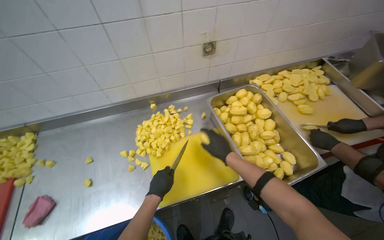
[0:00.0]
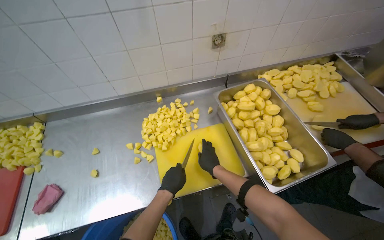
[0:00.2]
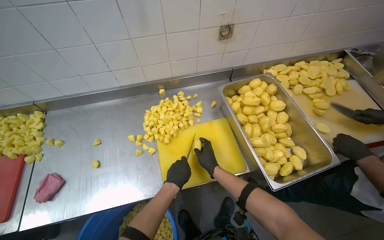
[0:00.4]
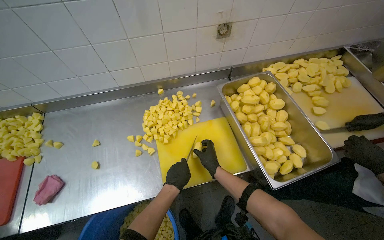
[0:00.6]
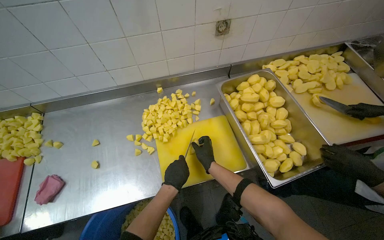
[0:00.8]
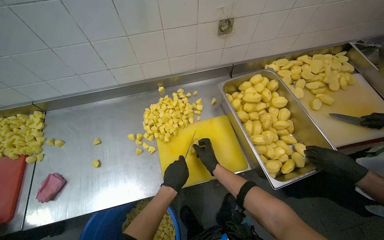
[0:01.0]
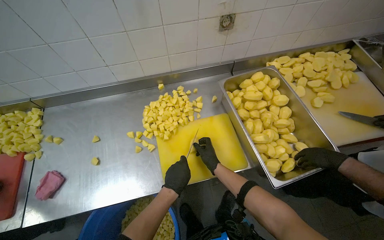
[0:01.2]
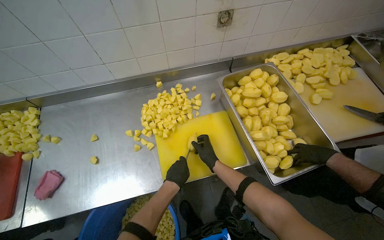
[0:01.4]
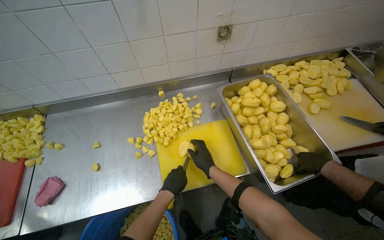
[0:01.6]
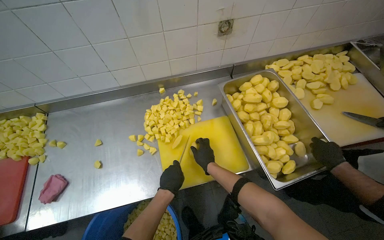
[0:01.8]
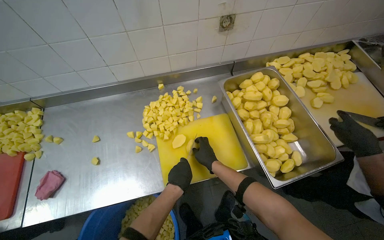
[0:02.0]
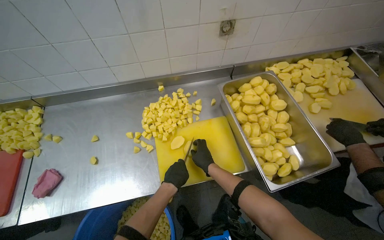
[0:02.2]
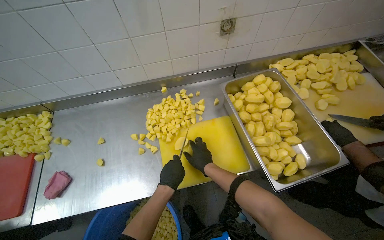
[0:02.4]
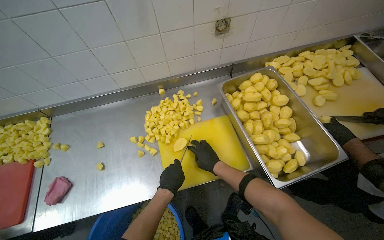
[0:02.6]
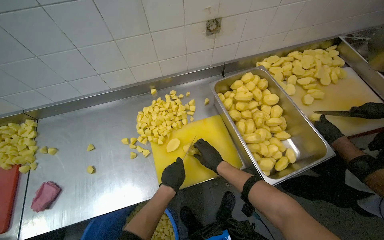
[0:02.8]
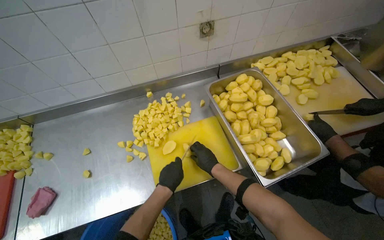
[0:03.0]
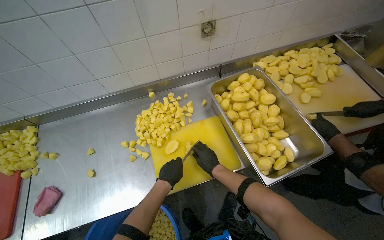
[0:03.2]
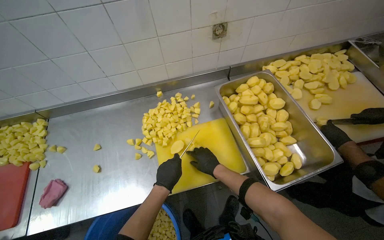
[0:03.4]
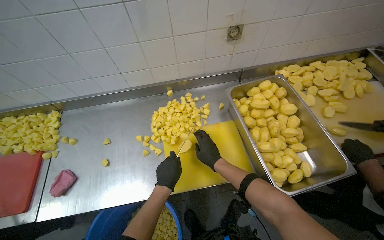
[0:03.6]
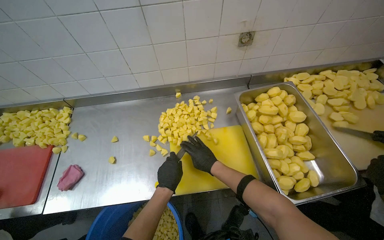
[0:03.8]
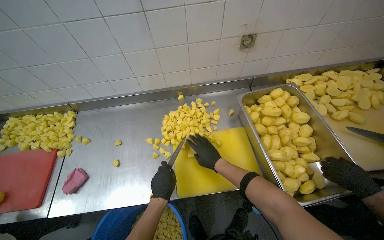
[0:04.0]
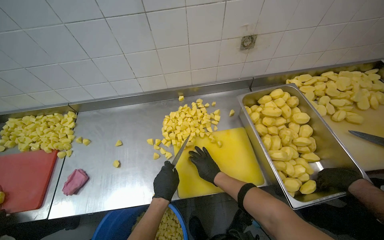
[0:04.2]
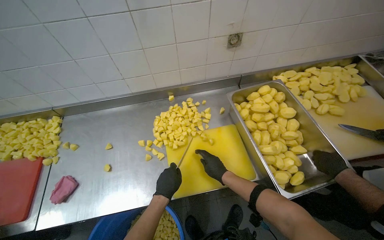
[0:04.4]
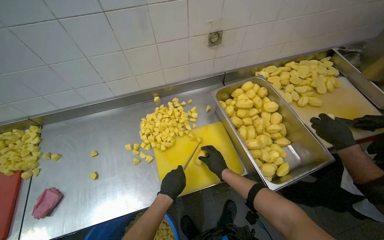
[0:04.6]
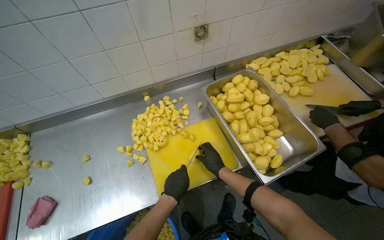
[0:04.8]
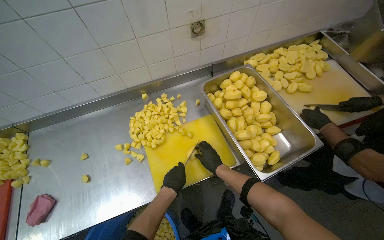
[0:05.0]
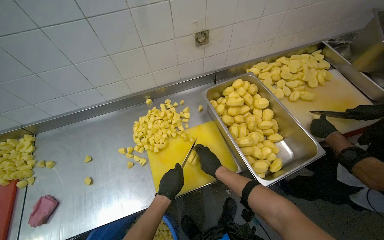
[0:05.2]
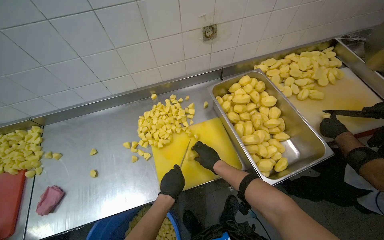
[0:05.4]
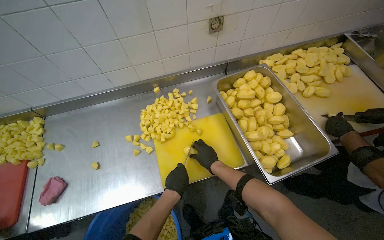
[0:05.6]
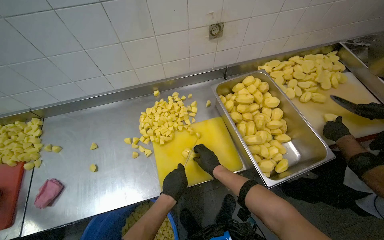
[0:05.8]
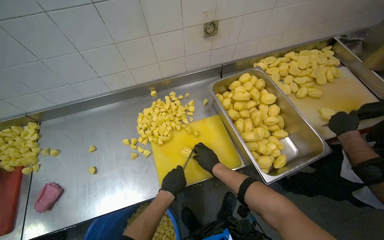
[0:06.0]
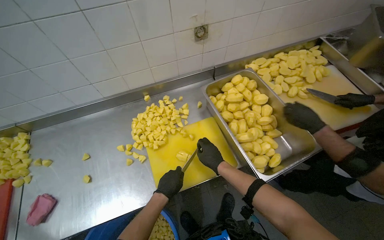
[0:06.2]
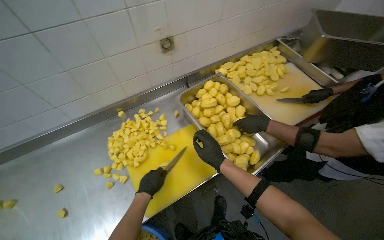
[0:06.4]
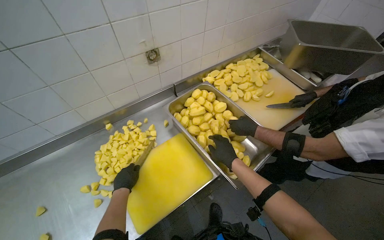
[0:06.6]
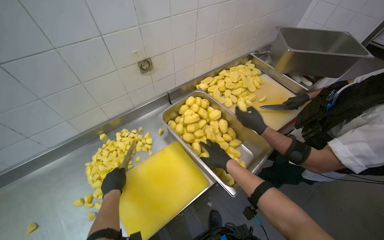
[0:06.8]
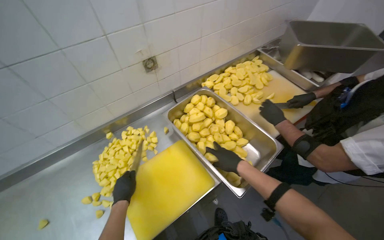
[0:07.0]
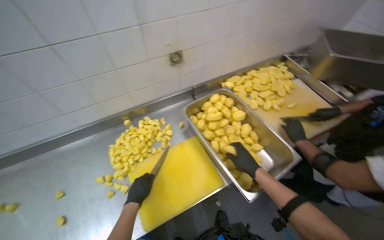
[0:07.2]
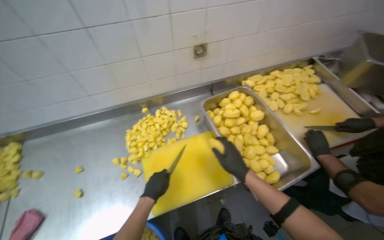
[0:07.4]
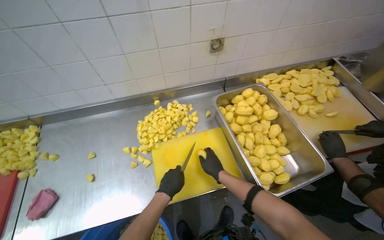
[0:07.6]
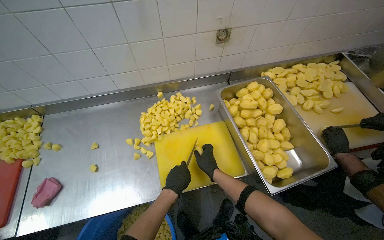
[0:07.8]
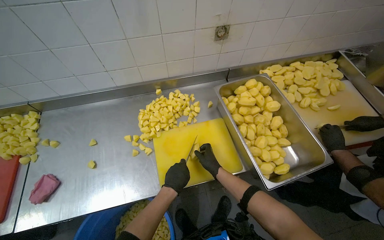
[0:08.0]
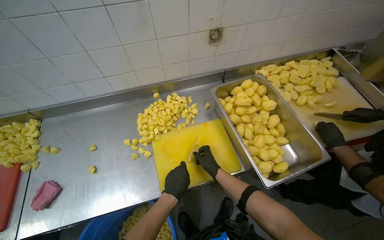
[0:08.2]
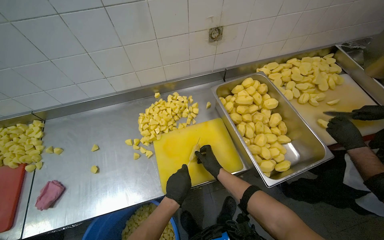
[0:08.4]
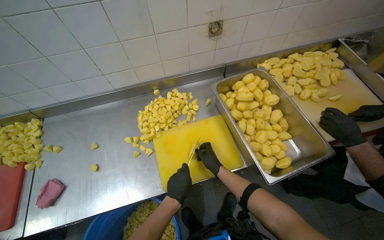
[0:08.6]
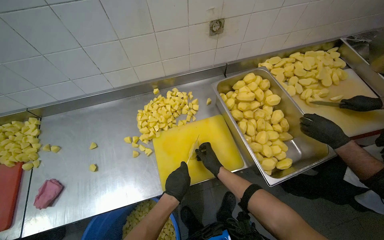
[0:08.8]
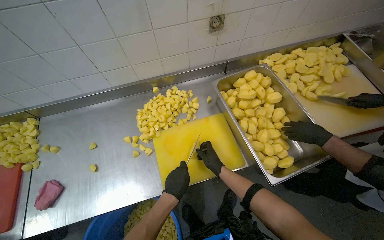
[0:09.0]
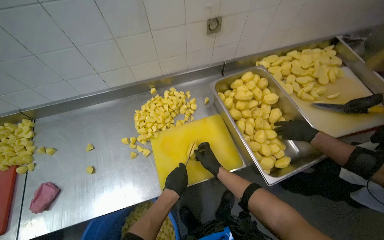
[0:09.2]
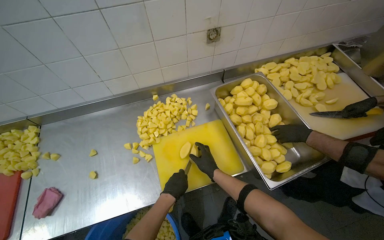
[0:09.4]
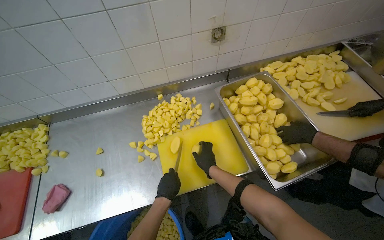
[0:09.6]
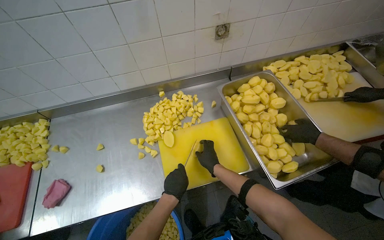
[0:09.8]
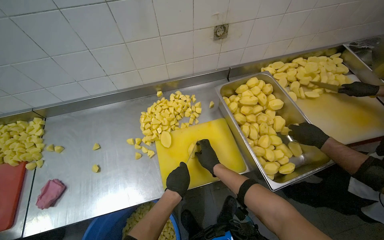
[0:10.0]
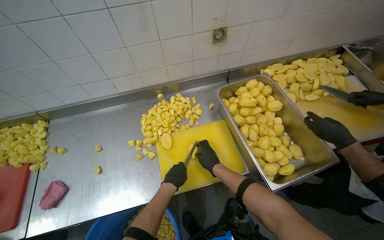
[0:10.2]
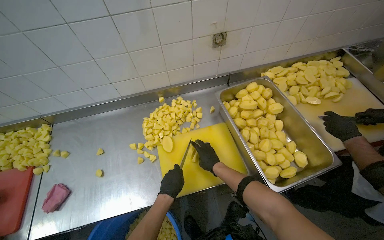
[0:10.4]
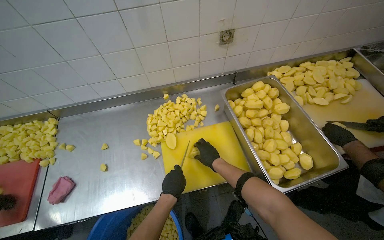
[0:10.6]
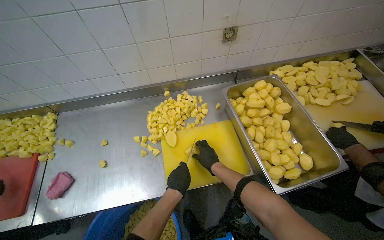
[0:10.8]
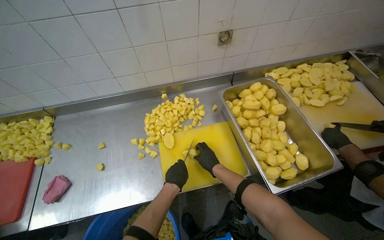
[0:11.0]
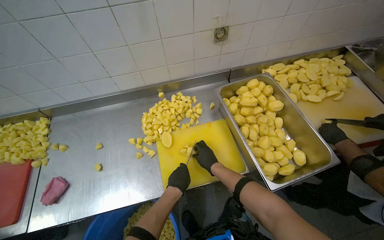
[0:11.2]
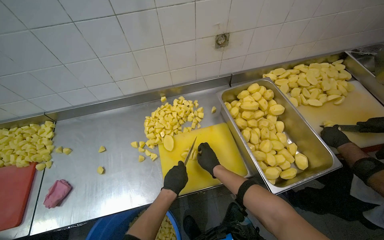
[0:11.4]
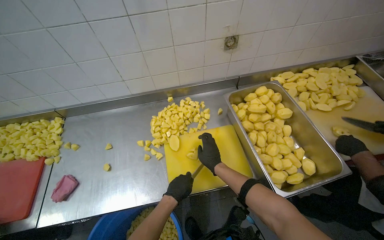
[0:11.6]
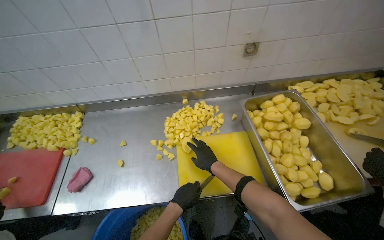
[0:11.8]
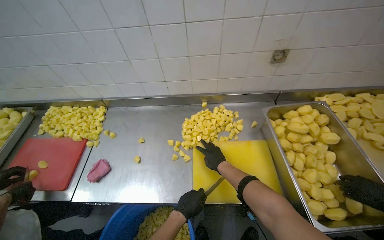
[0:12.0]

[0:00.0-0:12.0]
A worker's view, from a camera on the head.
Job: preparing food.
The whole recording: Cutting potatoes into cubes. The worker continues cutting peeled potatoes into cubes on a yellow cutting board.
0.0 to 1.6 s: The right hand travels to the left and down the picture by some 15 cm.
1.6 to 3.0 s: The hands are busy where they are.
4.4 to 6.0 s: The hands make small movements and keep their place.
6.0 to 7.6 s: The left hand moves about 10 cm to the left and comes back, while the right hand reaches some 10 cm nearer to the camera, then returns.
7.6 to 9.0 s: The hands stay close to where they were, moving slightly.

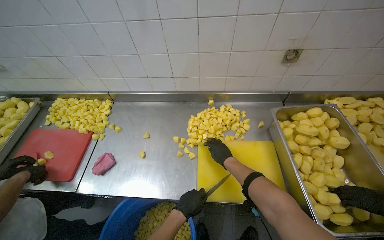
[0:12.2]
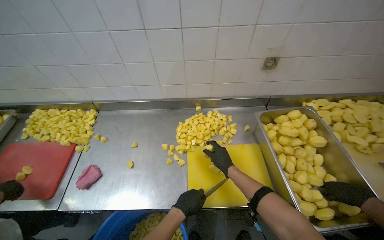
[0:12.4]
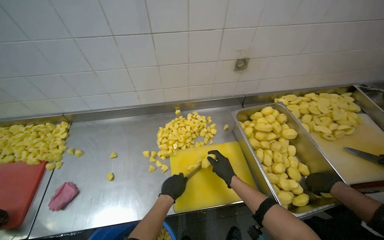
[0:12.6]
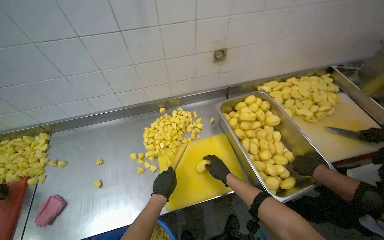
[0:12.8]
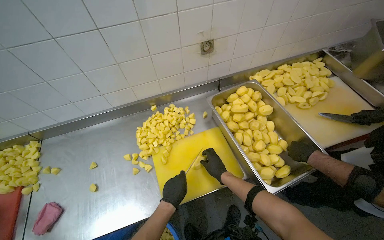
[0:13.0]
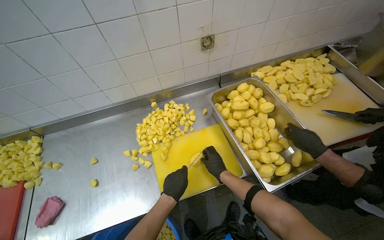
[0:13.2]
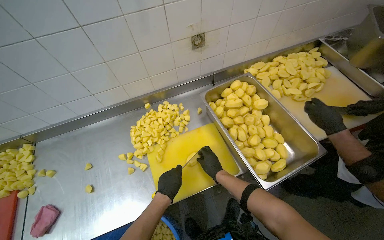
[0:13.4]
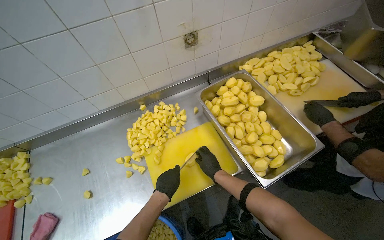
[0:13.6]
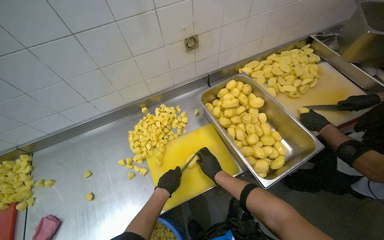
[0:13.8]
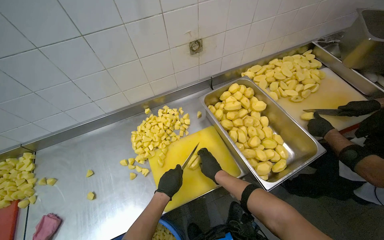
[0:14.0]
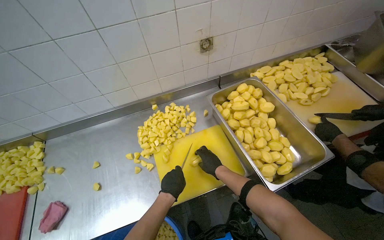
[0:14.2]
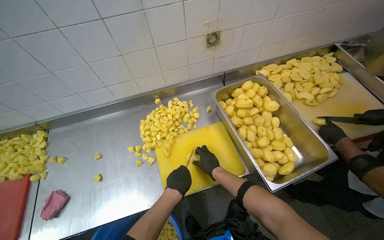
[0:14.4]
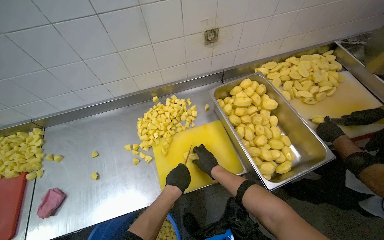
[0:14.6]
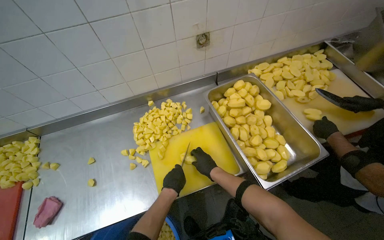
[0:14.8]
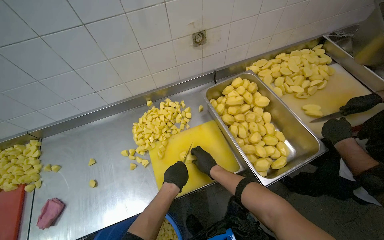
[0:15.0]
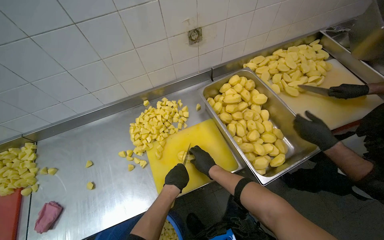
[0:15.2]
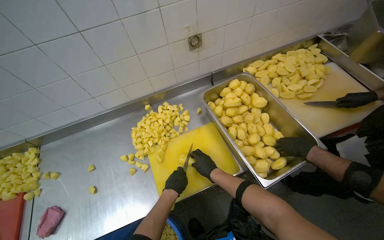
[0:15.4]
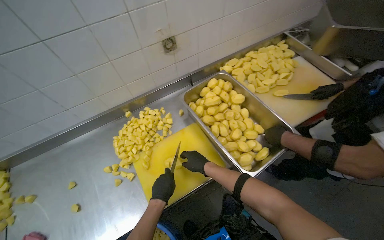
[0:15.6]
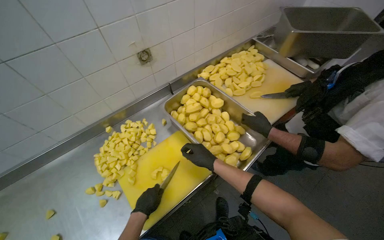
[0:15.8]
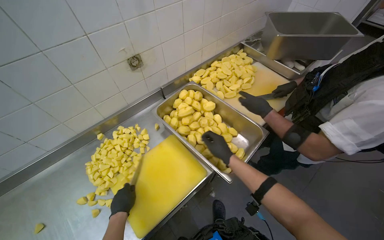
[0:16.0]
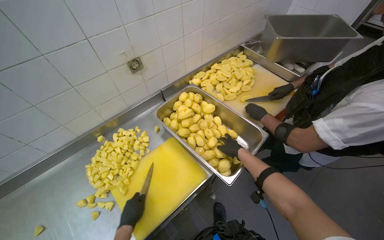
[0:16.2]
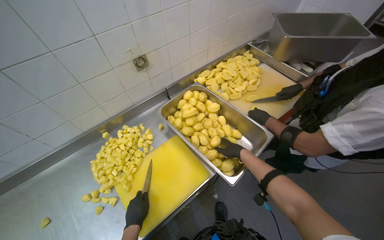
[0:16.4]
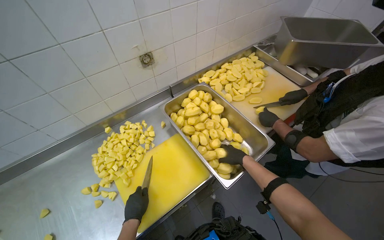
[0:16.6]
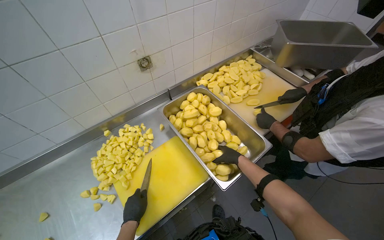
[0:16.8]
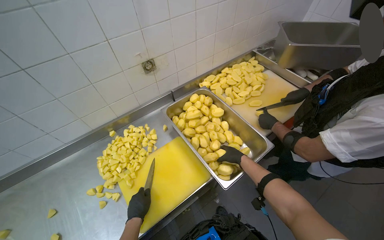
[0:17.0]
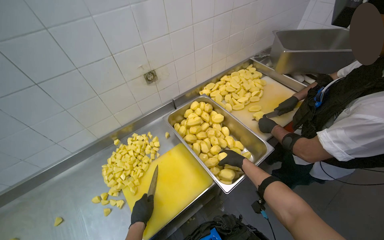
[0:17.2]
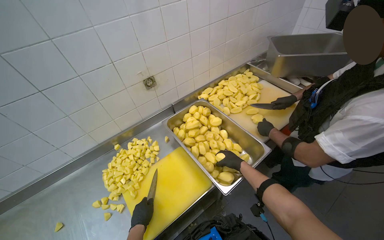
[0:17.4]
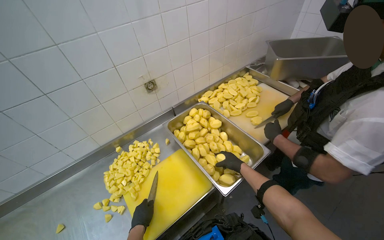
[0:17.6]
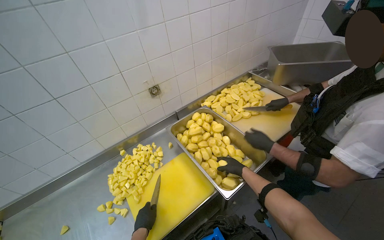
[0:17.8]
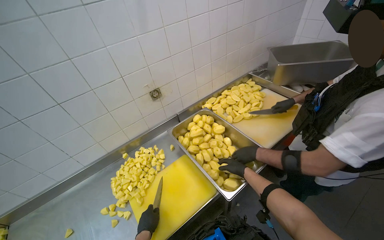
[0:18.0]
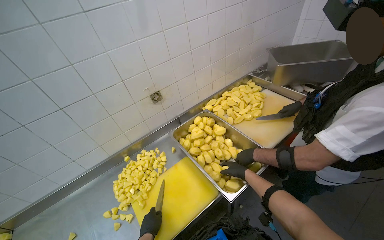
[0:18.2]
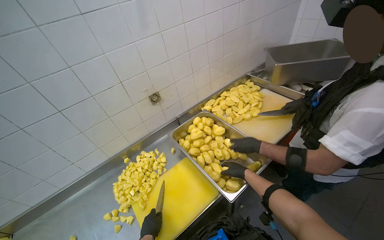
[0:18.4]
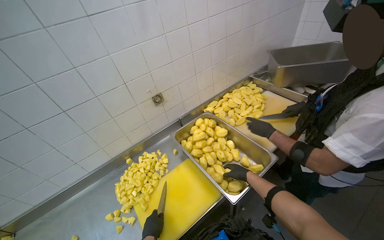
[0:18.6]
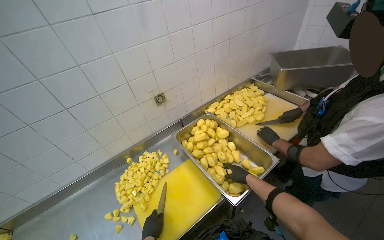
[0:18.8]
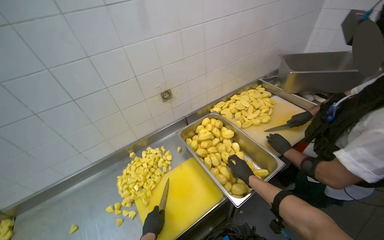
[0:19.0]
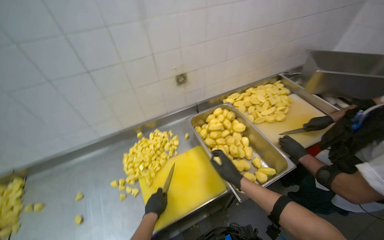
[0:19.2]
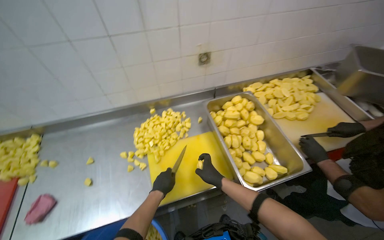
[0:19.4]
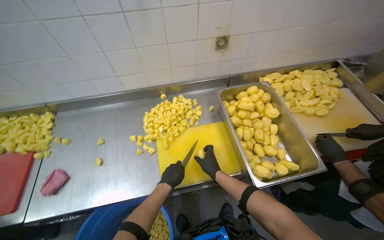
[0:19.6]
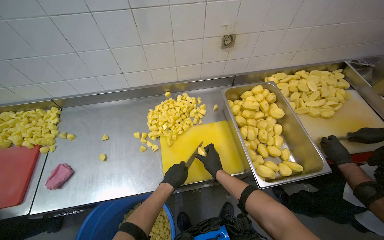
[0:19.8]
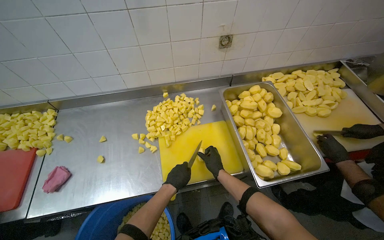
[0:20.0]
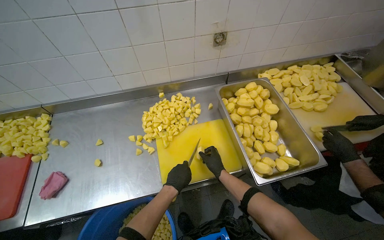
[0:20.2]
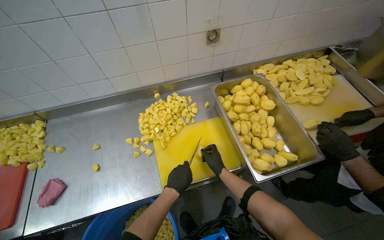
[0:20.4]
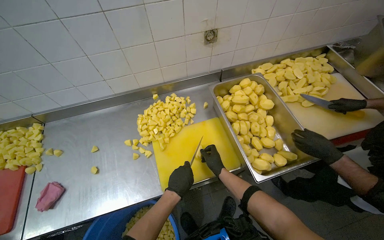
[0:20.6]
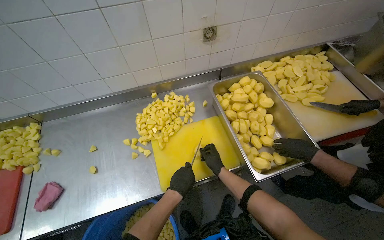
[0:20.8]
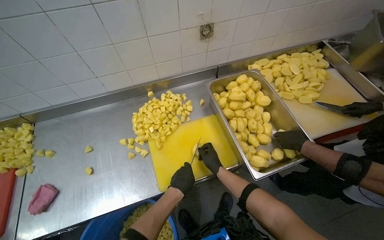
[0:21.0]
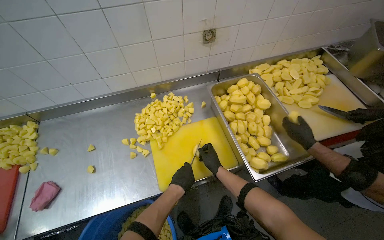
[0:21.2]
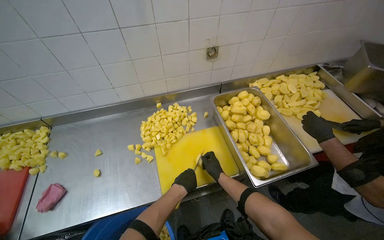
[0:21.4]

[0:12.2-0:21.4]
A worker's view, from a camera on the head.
Job: preparing food.
The whole recording: Cutting potatoes into cubes. The worker continues cutting peeled potatoes into cubes on a yellow cutting board.
12.2 to 13.8 s: The wearer looks some 25 degrees further to the right. The left hand travels farther from the camera by roughly 10 cm.
15.2 to 16.8 s: The wearer's head swings about 15 degrees to the right. The right hand heads to the right, covering roughly 25 cm.
16.8 to 18.4 s: The hands work in one place, with small movements.
18.4 to 19.8 s: The view tips downward by about 15 degrees. The scene rotates clockwise by about 25 degrees.
19.8 to 21.4 s: The hands make small movements and keep their place.
